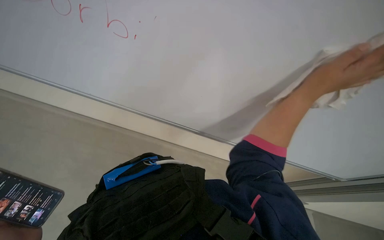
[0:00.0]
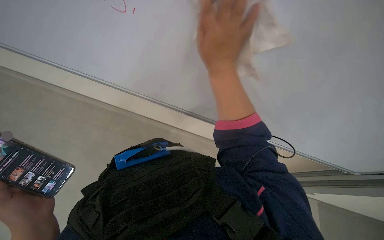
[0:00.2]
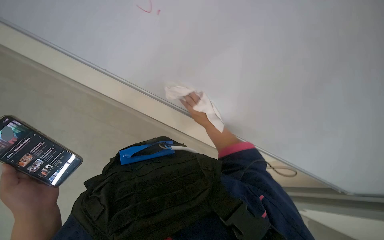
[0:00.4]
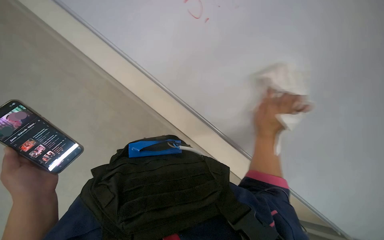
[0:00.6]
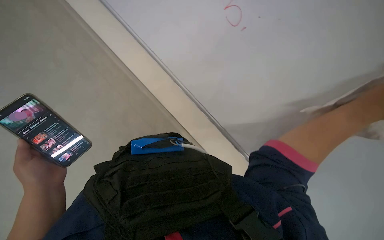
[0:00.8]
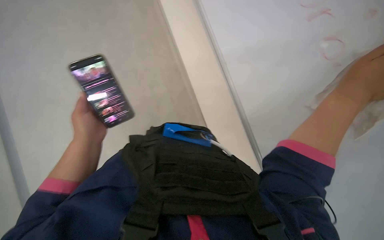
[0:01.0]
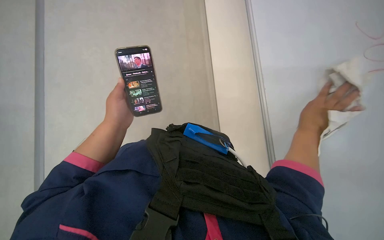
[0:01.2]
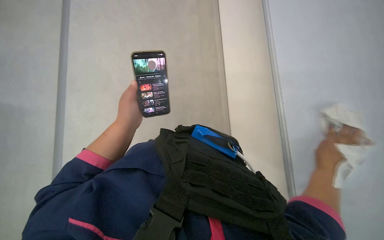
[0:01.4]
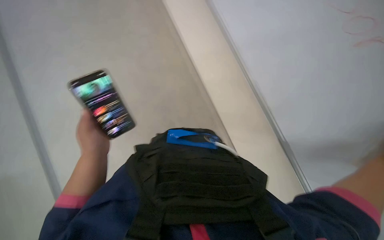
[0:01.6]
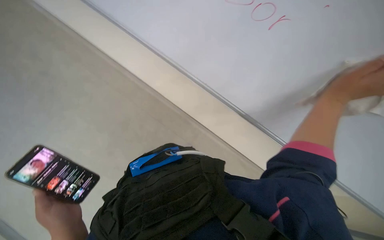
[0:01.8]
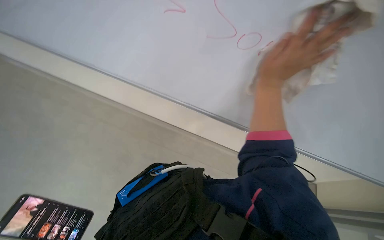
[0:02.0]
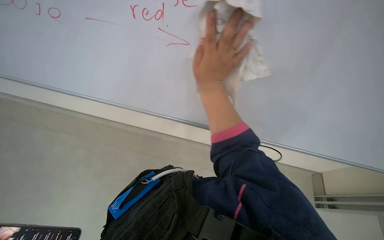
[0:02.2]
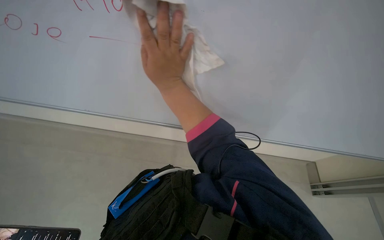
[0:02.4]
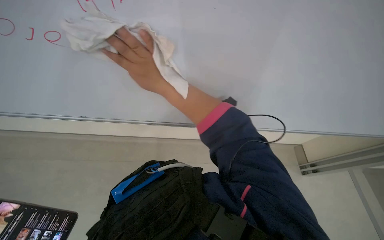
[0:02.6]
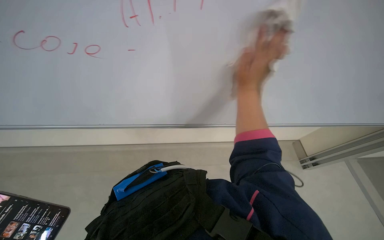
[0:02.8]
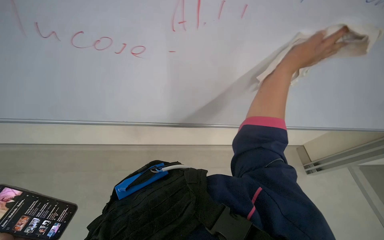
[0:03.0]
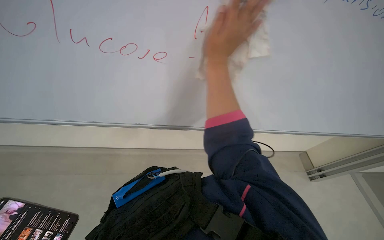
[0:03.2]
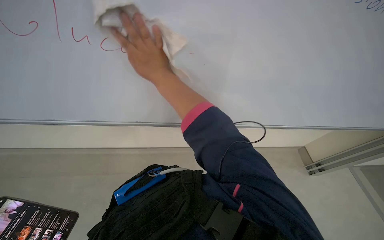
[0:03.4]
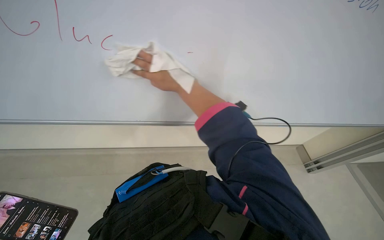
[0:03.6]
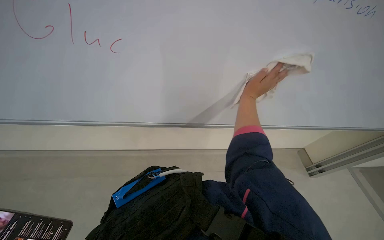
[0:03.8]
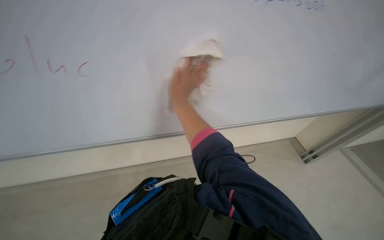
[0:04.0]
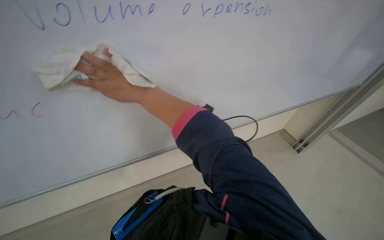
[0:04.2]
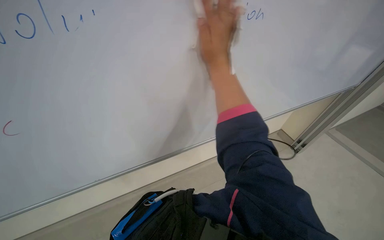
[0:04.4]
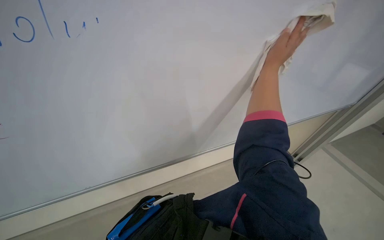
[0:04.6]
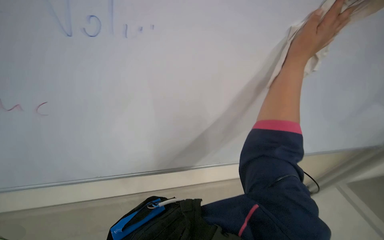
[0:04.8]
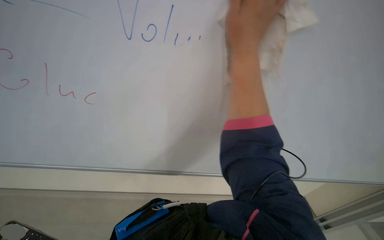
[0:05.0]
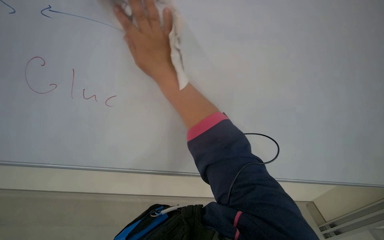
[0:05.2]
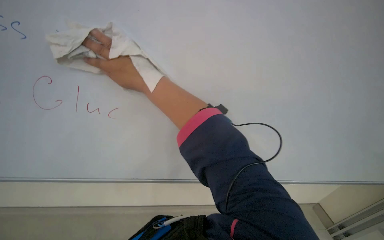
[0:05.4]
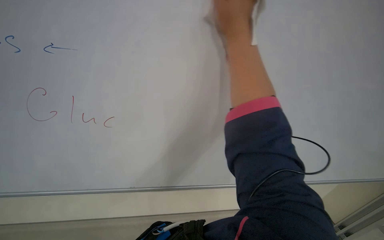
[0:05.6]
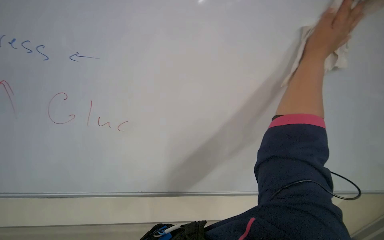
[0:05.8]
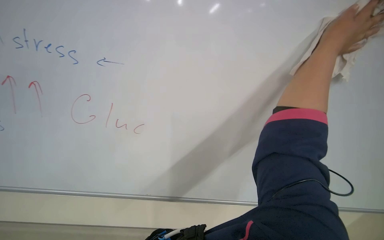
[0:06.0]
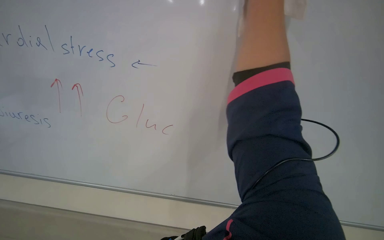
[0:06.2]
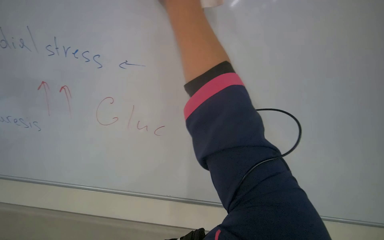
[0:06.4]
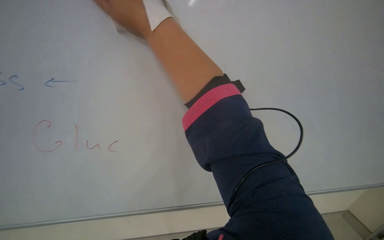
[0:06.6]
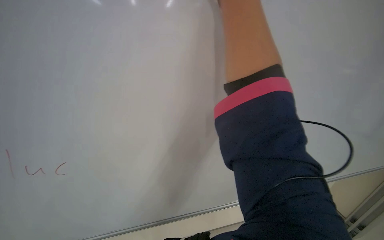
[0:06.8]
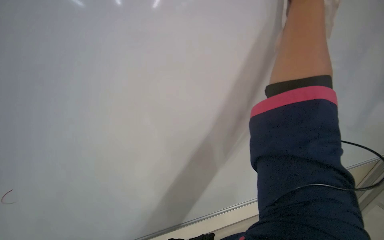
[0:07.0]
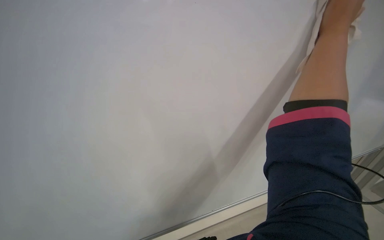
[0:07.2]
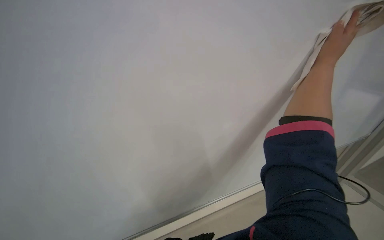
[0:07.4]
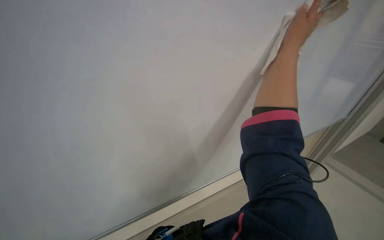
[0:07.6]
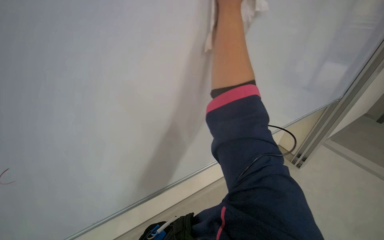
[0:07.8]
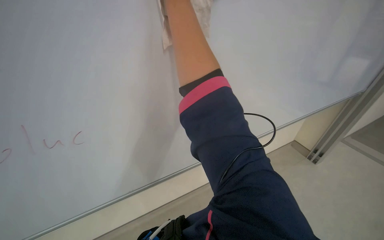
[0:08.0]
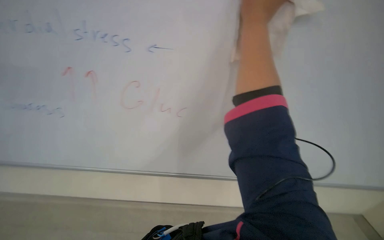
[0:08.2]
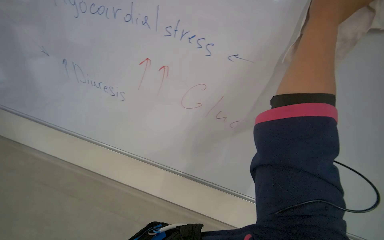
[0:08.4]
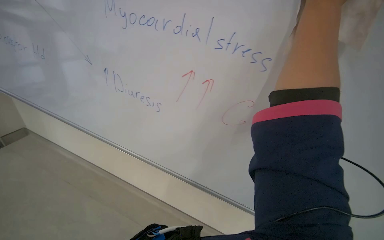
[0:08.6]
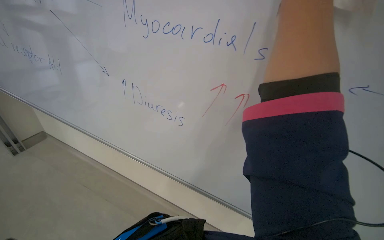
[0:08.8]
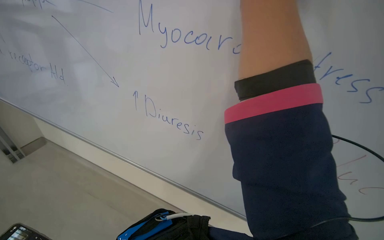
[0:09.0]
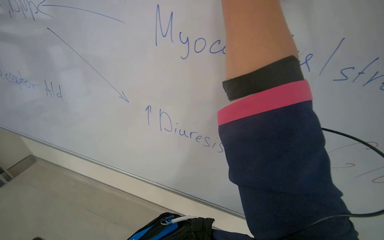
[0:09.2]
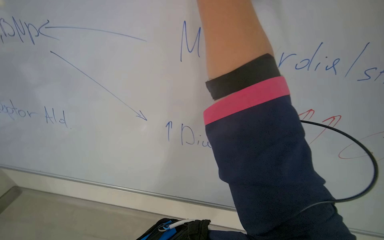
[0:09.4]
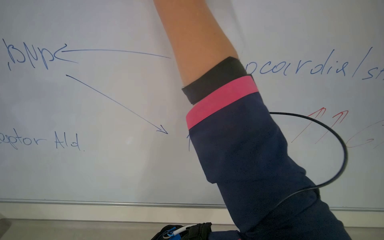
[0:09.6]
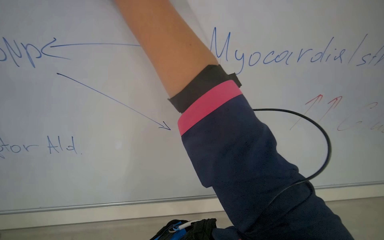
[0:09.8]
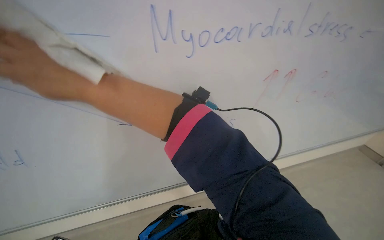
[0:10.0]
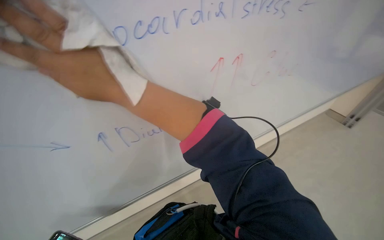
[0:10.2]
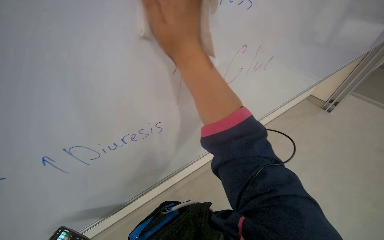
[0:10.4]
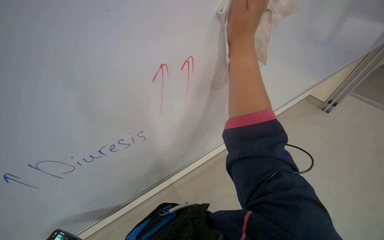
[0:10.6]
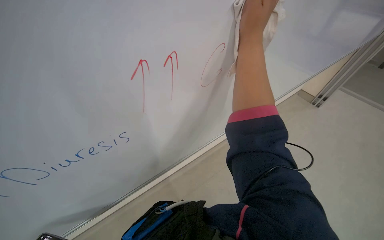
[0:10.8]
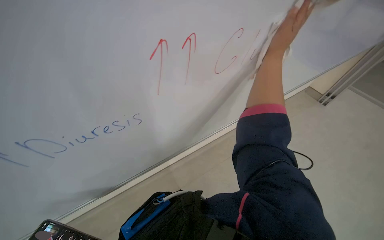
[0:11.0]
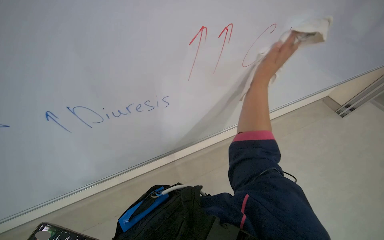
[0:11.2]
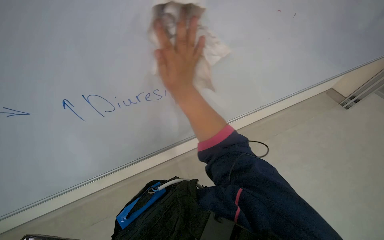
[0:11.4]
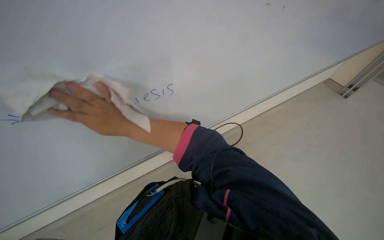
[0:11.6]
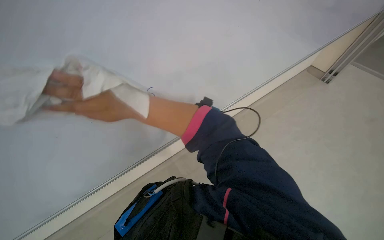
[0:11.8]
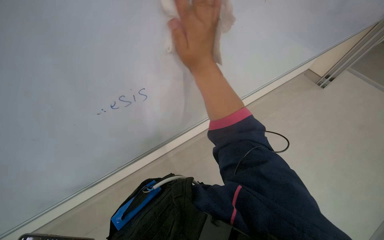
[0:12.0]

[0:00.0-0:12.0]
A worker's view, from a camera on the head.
Job: wiping surfaces.
The whole recording: Wiping surfaces in lecture hall. The worker wipes various surfaces in the lecture hall with a cloth.
0:00.0 to 0:01.6: The wearer's head swings approximately 35 degrees to the left.
0:01.6 to 0:03.0: The view tilts roughly 15 degrees upward. Everything in view rotates some 50 degrees counterclockwise.
0:10.4 to 0:12.0: The wearer looks roughly 15 degrees further downward.

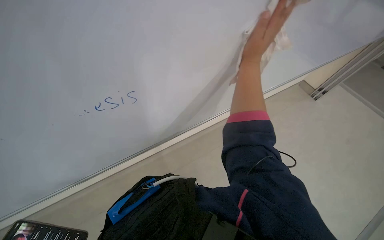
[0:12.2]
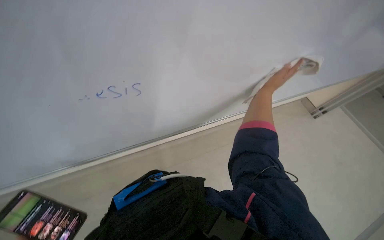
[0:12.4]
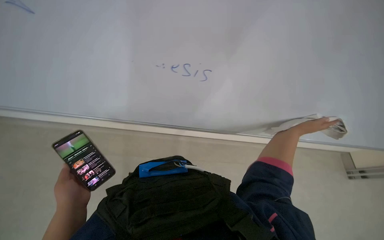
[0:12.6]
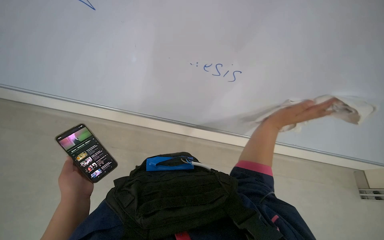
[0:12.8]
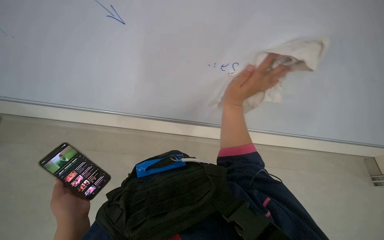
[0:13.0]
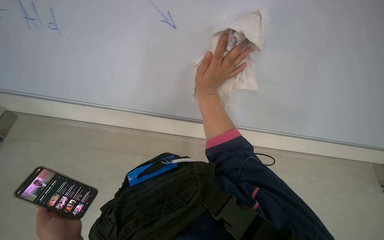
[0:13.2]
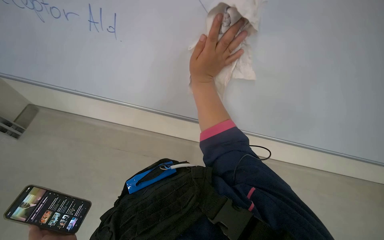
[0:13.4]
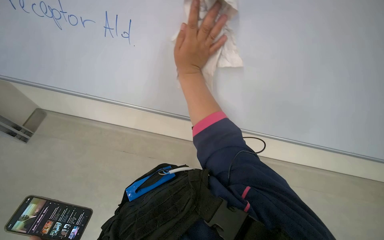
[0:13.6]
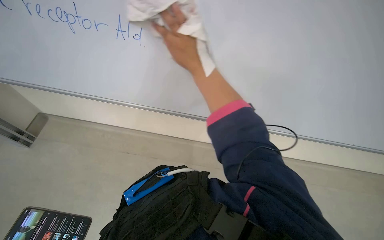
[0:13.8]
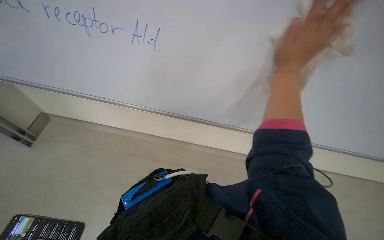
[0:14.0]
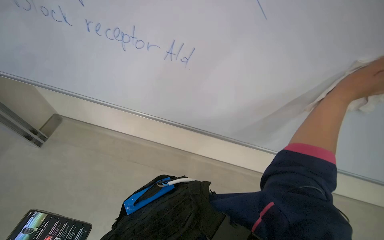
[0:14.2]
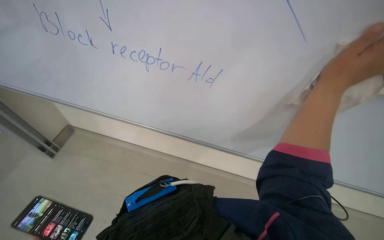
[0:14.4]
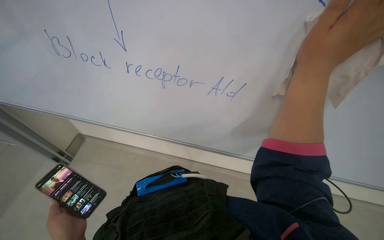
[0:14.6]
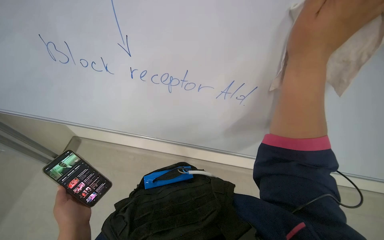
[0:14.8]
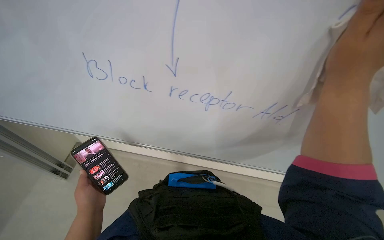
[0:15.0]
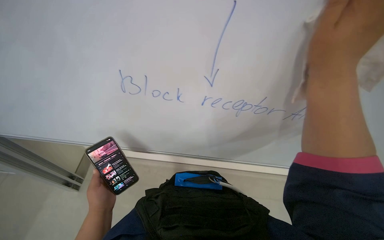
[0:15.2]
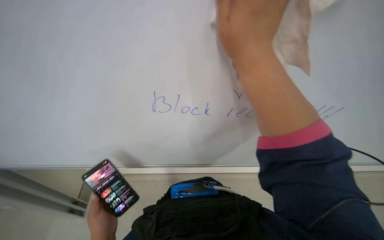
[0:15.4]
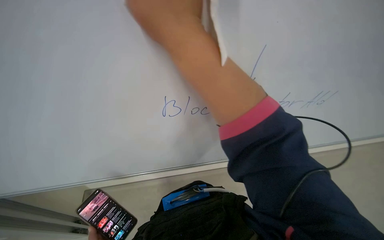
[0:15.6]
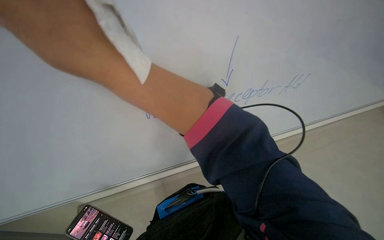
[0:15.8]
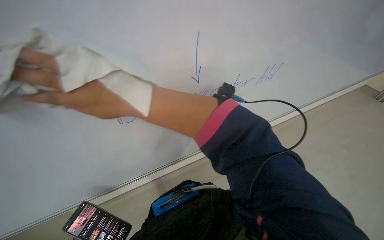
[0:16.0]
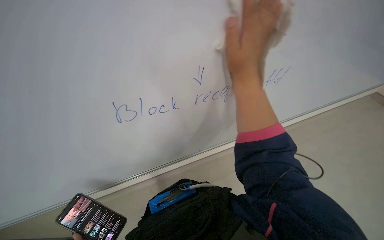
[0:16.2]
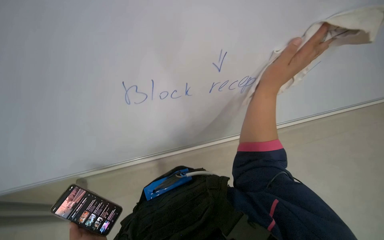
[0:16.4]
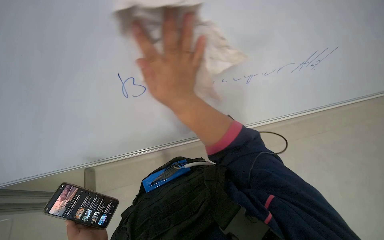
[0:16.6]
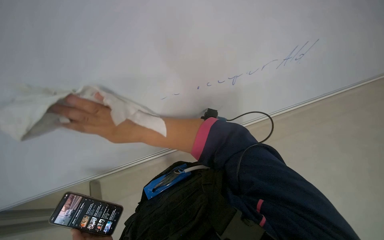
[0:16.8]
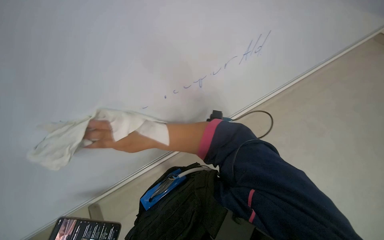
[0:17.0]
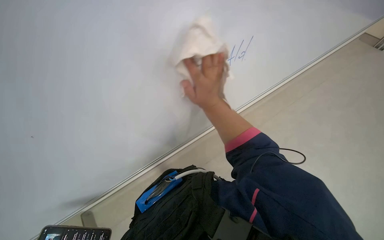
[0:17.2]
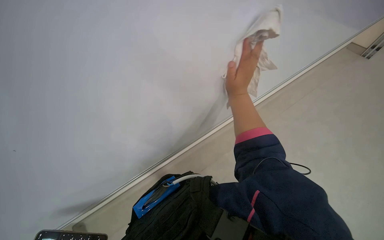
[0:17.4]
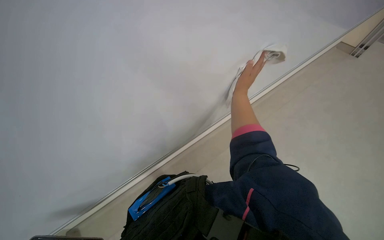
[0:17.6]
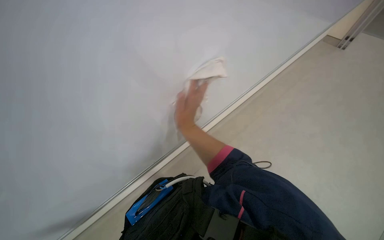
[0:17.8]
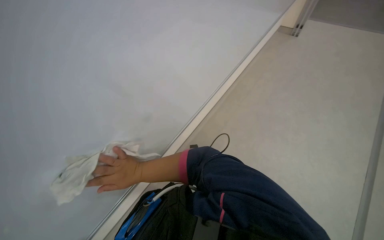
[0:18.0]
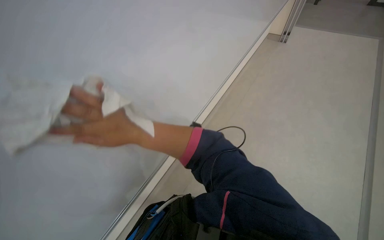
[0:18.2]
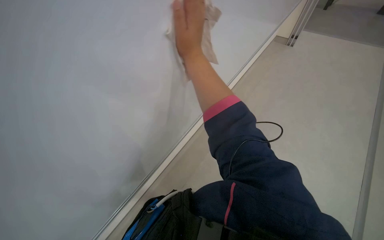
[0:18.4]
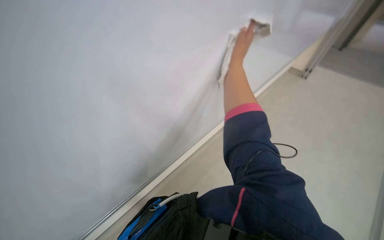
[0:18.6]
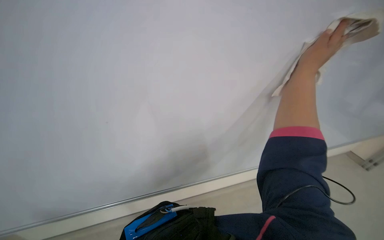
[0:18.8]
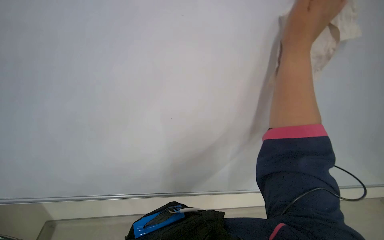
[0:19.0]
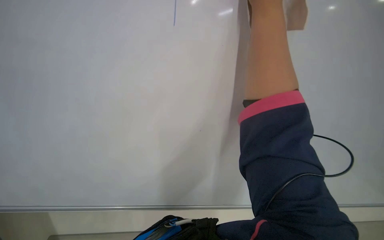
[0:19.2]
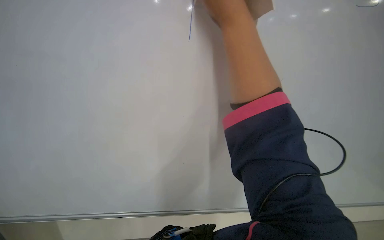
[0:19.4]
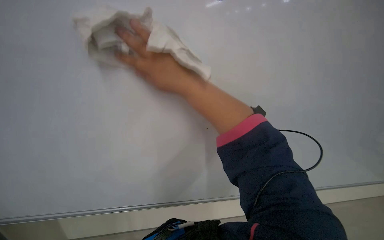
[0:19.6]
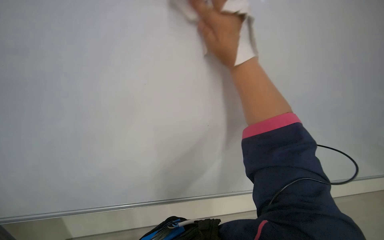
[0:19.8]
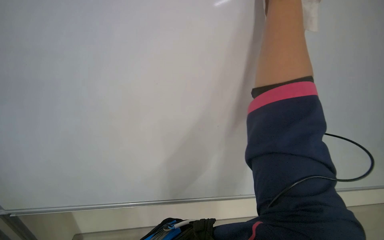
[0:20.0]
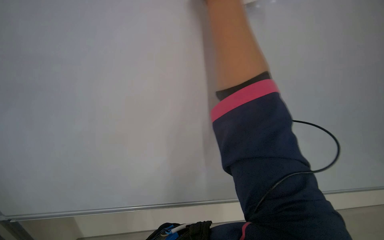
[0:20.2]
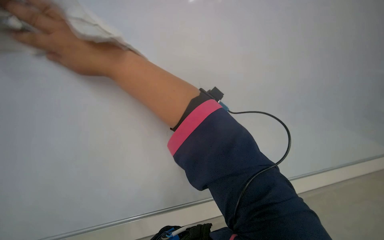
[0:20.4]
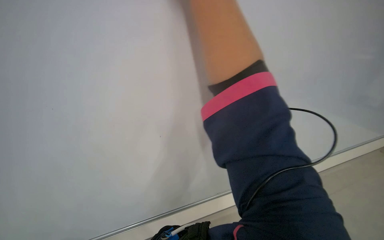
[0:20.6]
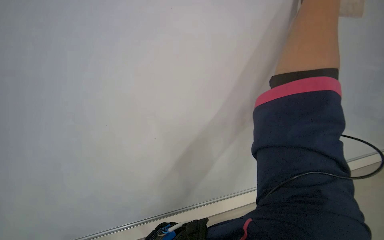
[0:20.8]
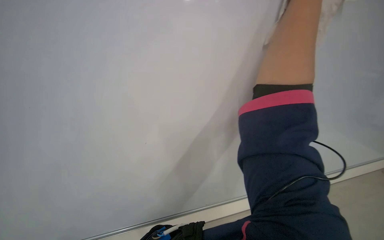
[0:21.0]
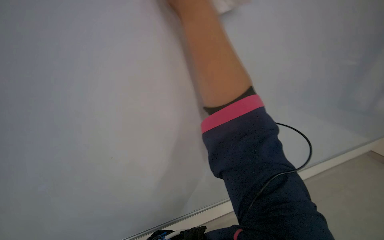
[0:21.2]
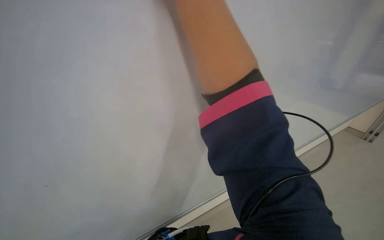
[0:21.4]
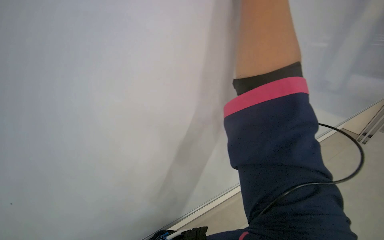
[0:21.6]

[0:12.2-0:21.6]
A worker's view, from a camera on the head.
Job: wiping surfaces.
The whole recording: Wiping surfaces in lecture hall. The worker wipes various surfaces in the lecture hall with a cloth.
0:13.8 to 0:15.4: Everything in view rotates approximately 25 degrees clockwise.
0:15.4 to 0:17.0: The scene rotates counterclockwise by roughly 35 degrees.
